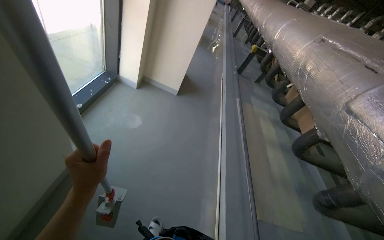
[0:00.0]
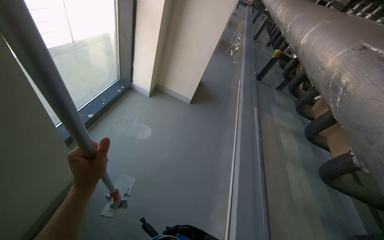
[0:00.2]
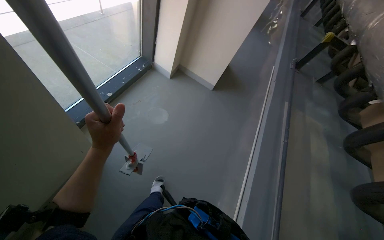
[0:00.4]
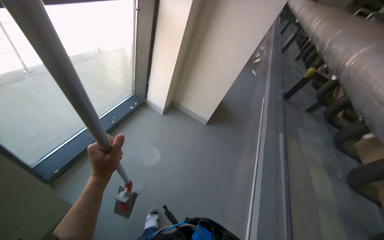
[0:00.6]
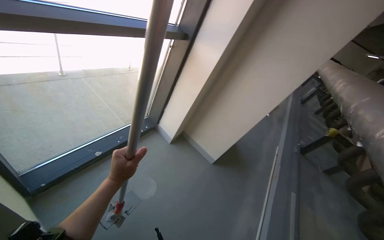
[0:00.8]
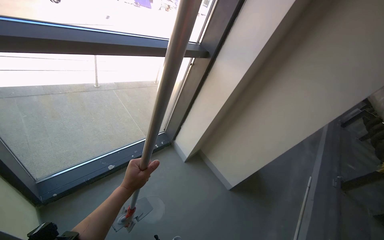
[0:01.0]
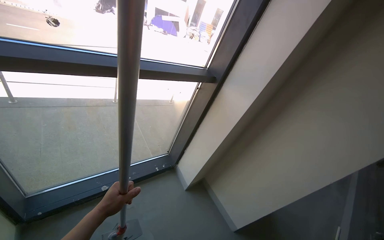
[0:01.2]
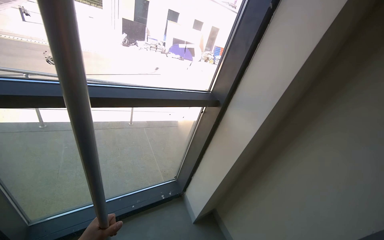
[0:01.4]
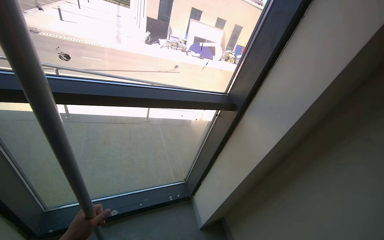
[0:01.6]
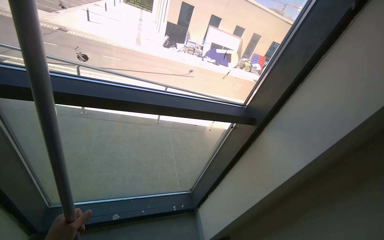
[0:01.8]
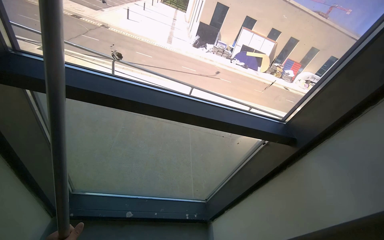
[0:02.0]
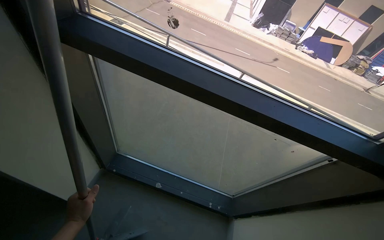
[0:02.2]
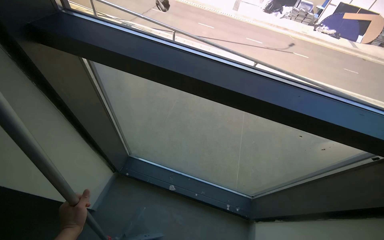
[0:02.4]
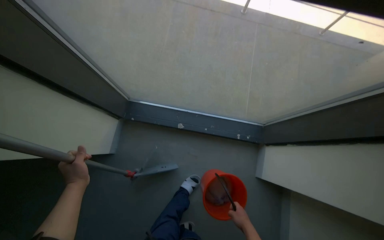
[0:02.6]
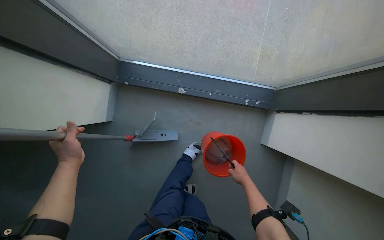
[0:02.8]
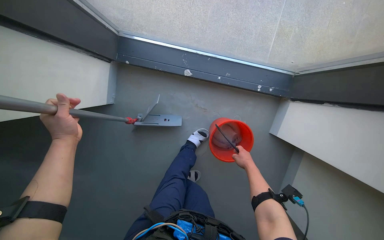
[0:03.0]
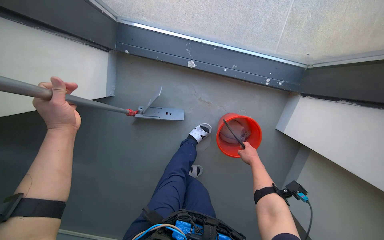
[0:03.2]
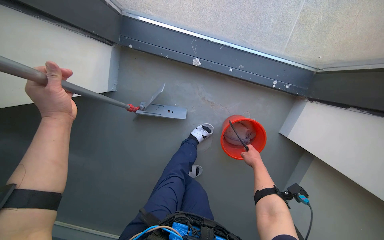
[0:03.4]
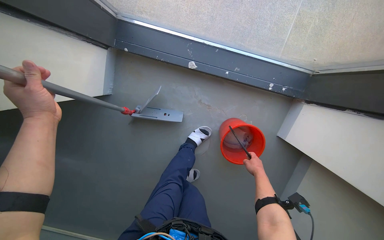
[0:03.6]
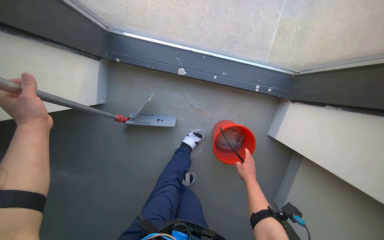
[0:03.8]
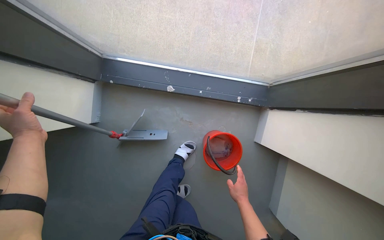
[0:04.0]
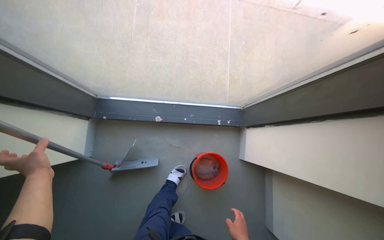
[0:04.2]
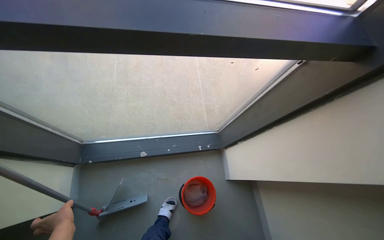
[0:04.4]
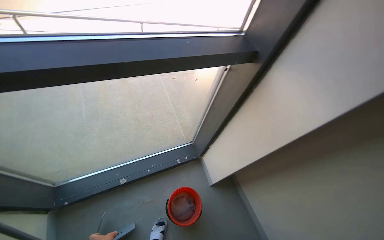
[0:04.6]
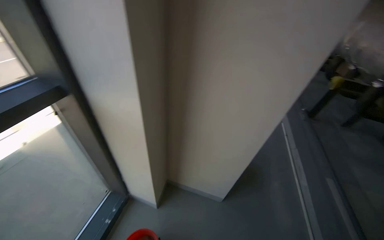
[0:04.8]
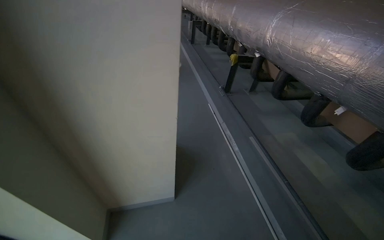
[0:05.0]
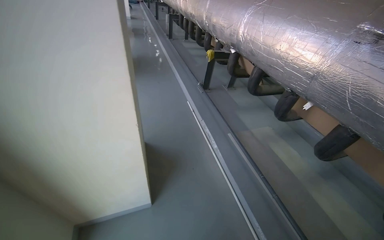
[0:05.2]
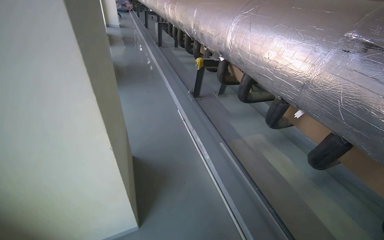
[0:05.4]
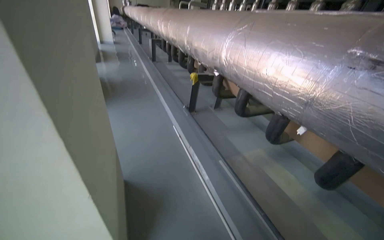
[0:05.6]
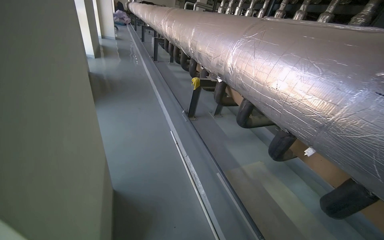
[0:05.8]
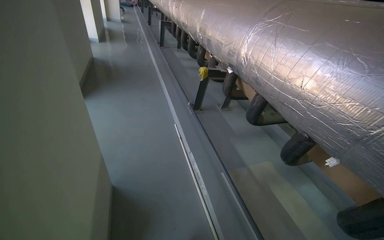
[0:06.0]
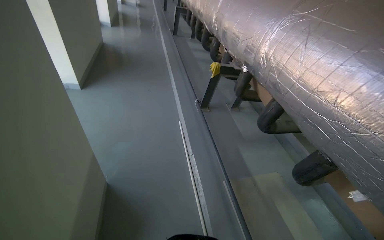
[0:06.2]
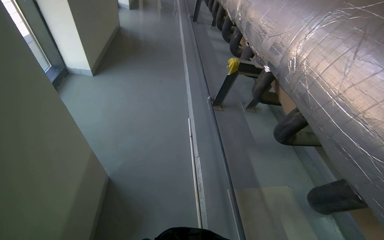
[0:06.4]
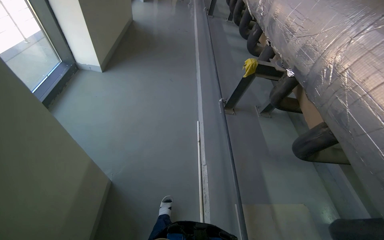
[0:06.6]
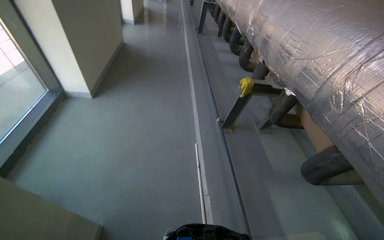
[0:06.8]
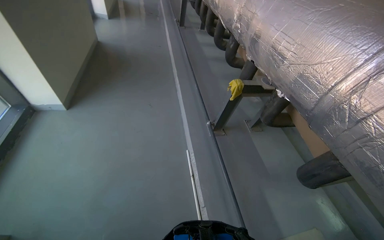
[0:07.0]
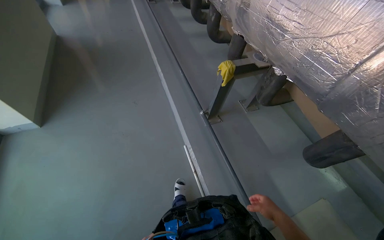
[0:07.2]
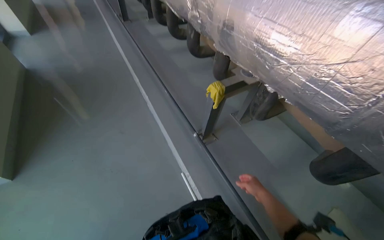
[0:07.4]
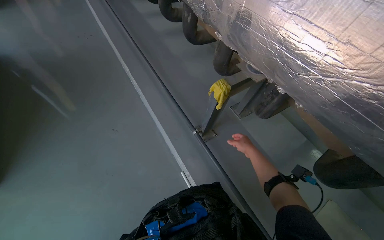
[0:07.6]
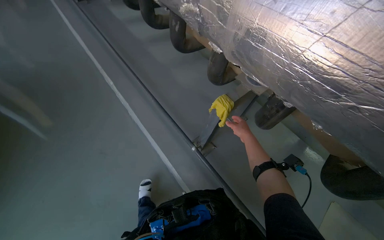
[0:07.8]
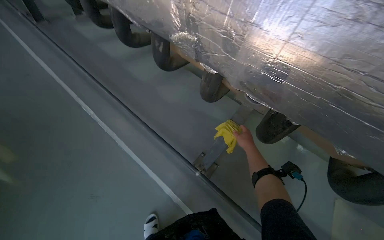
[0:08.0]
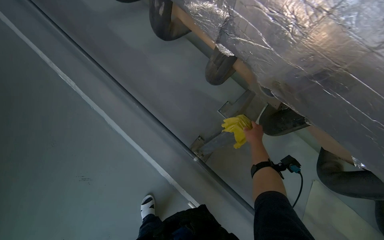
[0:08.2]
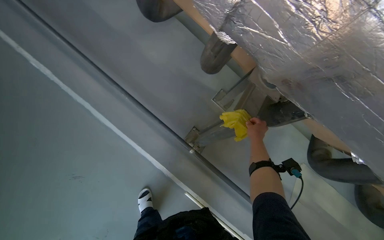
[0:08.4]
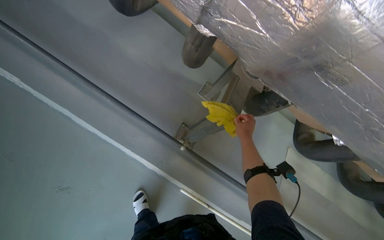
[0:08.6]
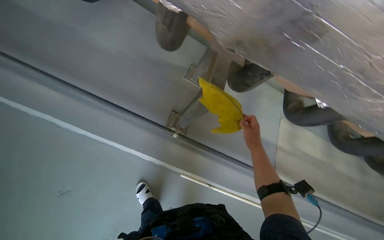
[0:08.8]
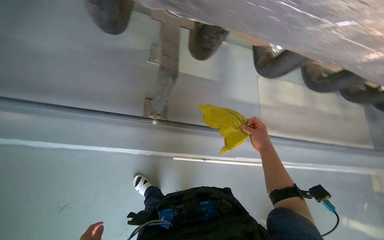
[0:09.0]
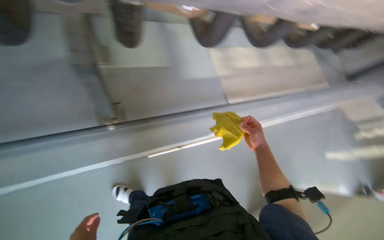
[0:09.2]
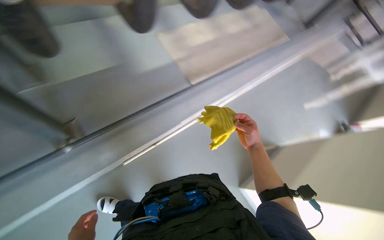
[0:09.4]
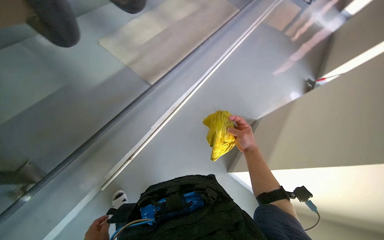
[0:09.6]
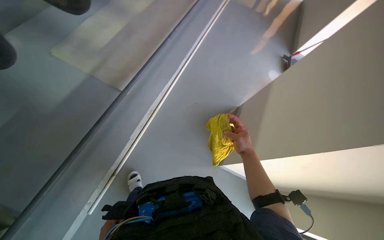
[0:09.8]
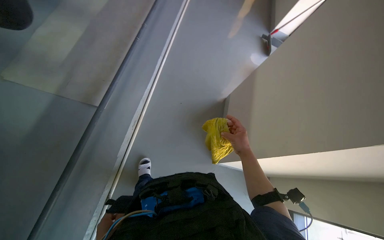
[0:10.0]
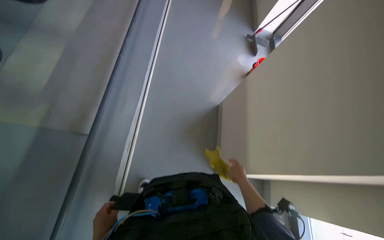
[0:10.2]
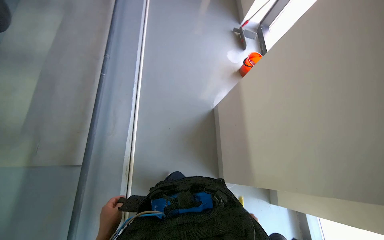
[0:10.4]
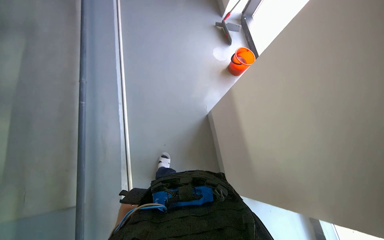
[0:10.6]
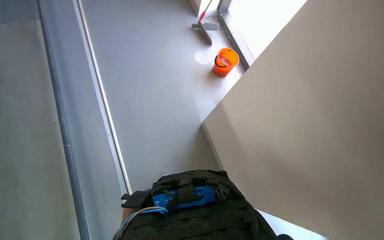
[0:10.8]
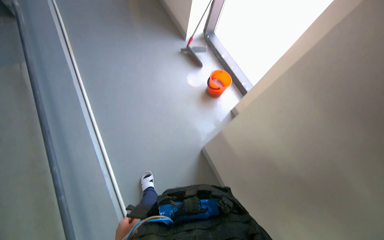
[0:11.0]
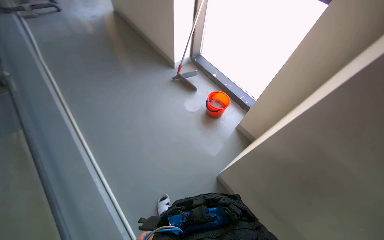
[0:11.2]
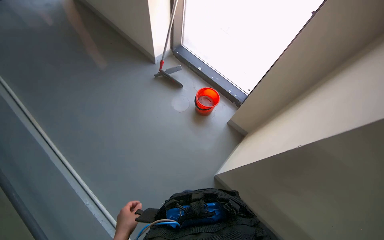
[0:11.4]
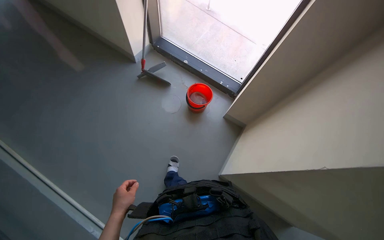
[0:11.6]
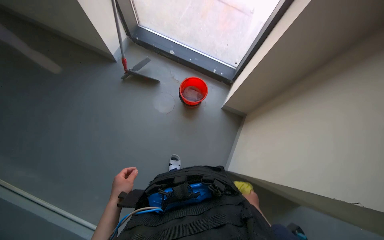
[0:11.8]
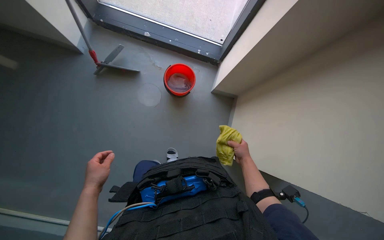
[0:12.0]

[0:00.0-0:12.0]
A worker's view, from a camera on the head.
Job: wiping surfaces.
The whole recording: Filling bucket and wiping window frames. The worker fills the bucket with water, carries it to the work area, and wipes the window frames.
0:00.0 to 0:01.6: The head travels roughly 1 m. The head rotates approximately 55 degrees to the left. The wearer looks approximately 35 degrees further upward.
0:01.6 to 0:03.0: The camera travels some 60 cm. The wearer looks about 40 degrees further to the left. The camera pitches downward, by about 55 degrees.
0:03.0 to 0:04.4: The wearer looks roughly 20 degrees further to the right. The wearer looks some 30 degrees further upward.
0:04.4 to 0:06.0: The wearer moves about 1 m. The wearer's head swings some 70 degrees to the right.
0:06.0 to 0:07.6: The head travels some 1.5 m. The view tilts approximately 20 degrees downward.
0:07.6 to 0:09.0: The head travels about 50 cm. The head turns to the right by about 50 degrees. The view tips downward by roughly 30 degrees.
0:09.0 to 0:10.4: The camera travels approximately 60 cm. The wearer's head swings roughly 70 degrees to the right. The wearer looks approximately 20 degrees further downward.
0:10.4 to 0:12.0: The head turns to the right by about 55 degrees.

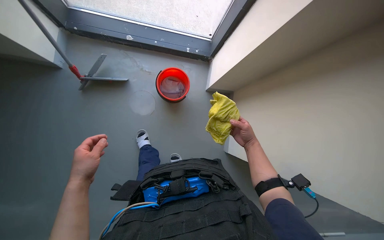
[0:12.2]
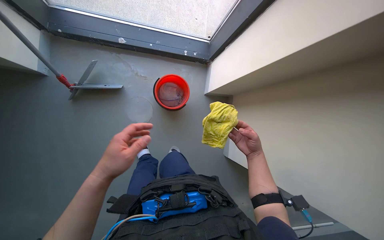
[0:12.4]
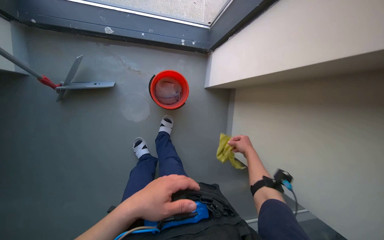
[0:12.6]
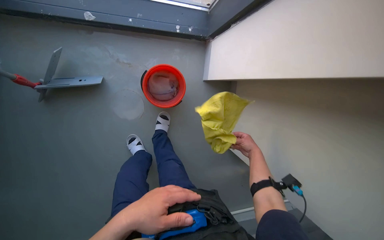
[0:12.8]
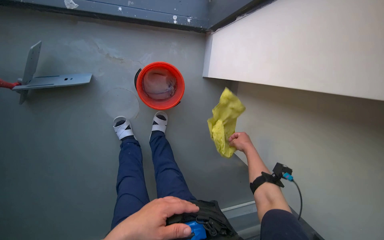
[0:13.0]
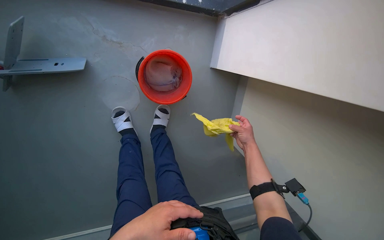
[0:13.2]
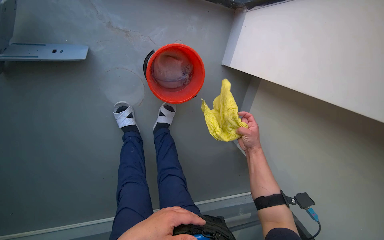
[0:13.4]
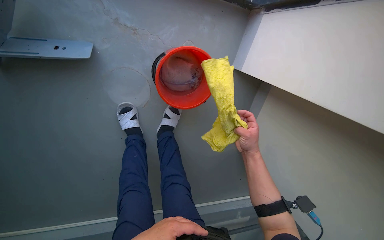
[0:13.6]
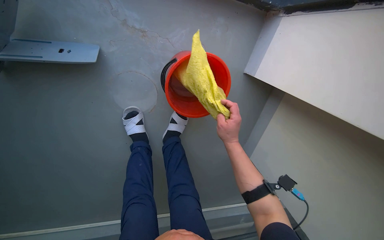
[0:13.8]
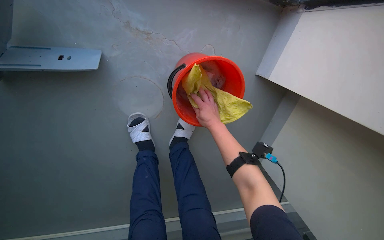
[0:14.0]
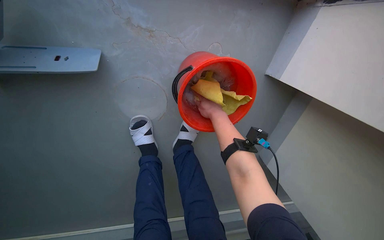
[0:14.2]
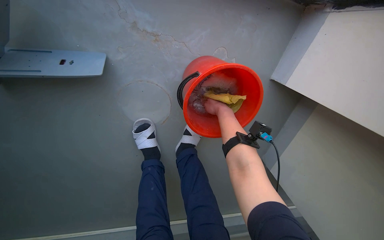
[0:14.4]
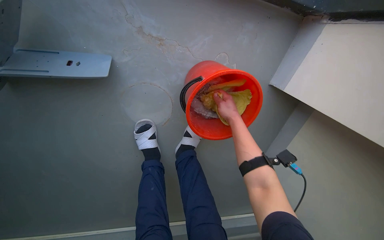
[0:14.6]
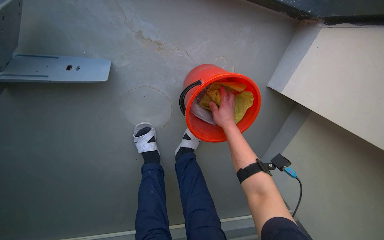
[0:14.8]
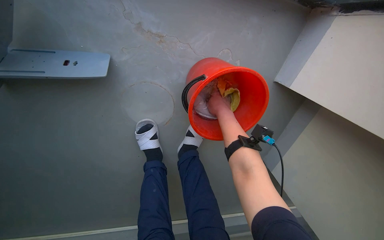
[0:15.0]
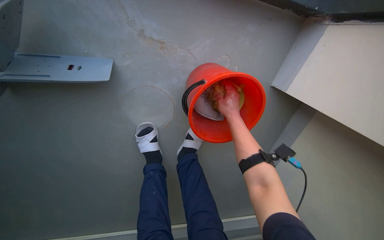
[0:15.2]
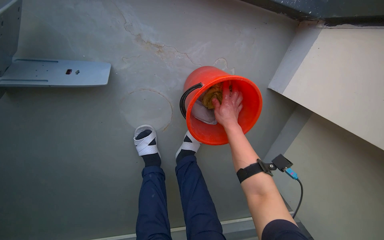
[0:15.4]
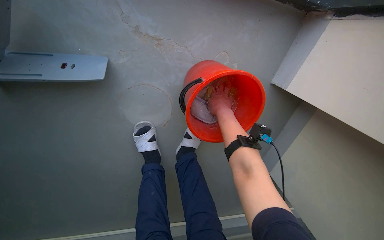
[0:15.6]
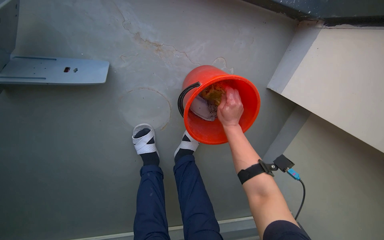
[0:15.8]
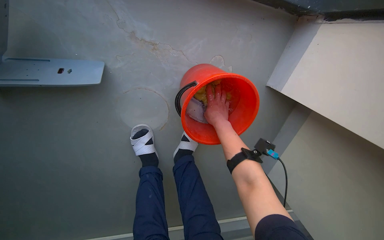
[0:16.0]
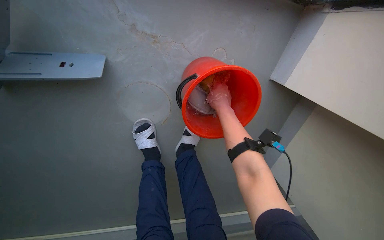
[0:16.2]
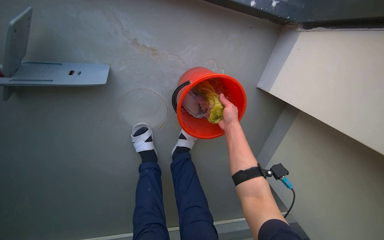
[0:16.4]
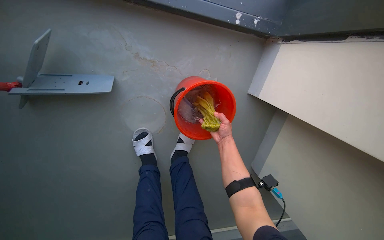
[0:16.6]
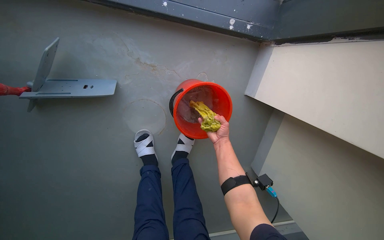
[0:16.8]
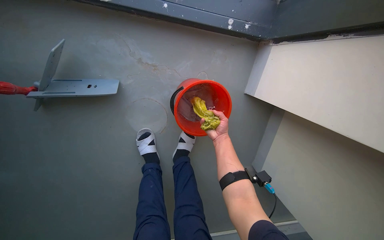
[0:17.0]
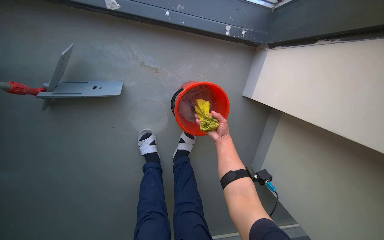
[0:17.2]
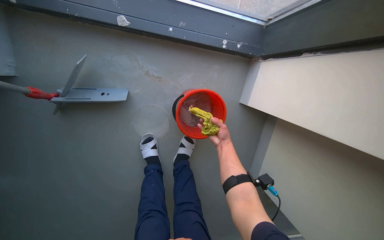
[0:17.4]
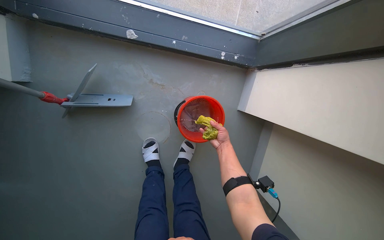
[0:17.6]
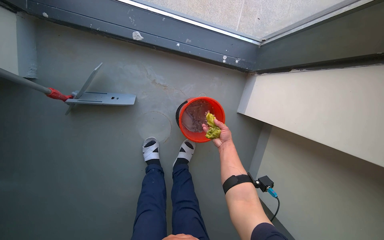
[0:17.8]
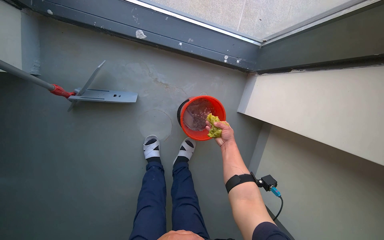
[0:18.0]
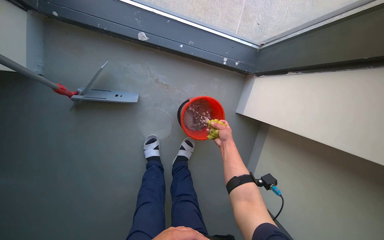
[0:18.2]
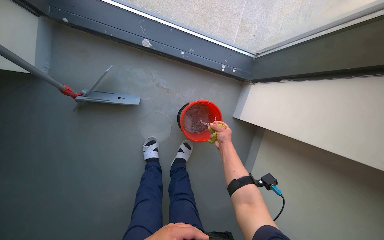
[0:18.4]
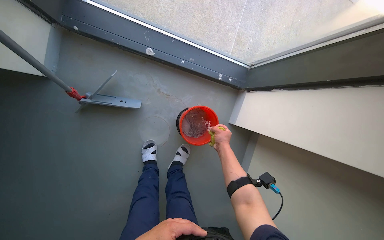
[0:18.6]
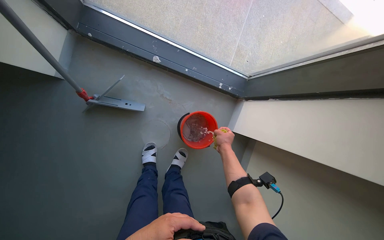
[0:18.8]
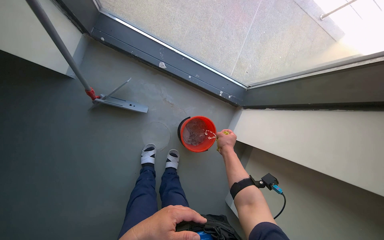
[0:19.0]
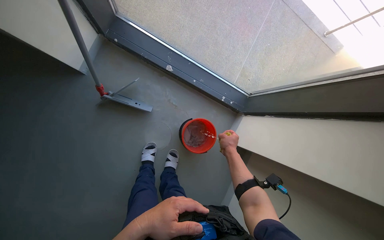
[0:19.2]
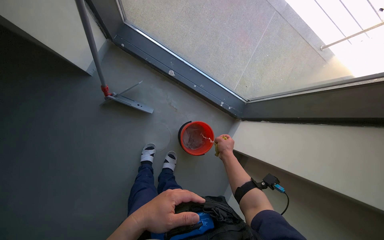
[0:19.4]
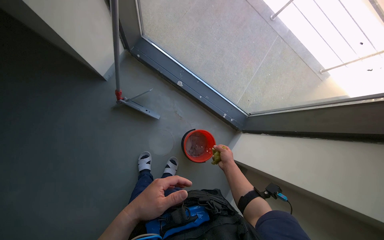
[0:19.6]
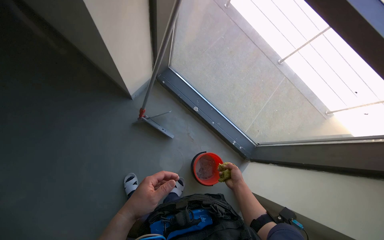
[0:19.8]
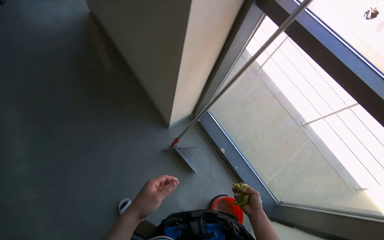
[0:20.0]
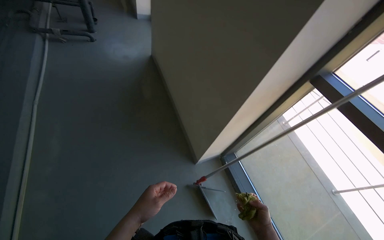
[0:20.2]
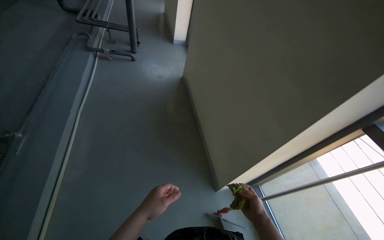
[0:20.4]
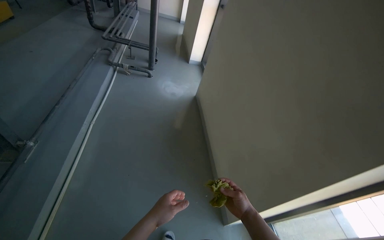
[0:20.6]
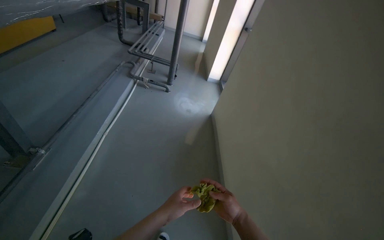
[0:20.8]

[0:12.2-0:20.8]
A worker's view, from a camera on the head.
Job: wiping surfaces.
The whole recording: Filling bucket and wiping window frames. The worker fills the bucket with water, carries it to the work area, and wipes the window frames.
0:12.2 to 0:13.6: The camera is carried some 40 cm. The view tilts some 20 degrees downward.
0:13.6 to 0:15.0: The right hand is displaced up the picture and to the left by about 35 cm.
0:15.0 to 0:16.6: The right hand goes about 10 cm down the picture.
0:16.6 to 0:18.0: The view tips upward by about 10 degrees.
0:18.0 to 0:19.4: The camera pitches upward, by some 15 degrees.
0:19.4 to 0:20.8: The camera is carried roughly 90 cm. The wearer's head swings about 60 degrees to the left. The camera pitches upward, by roughly 60 degrees.
